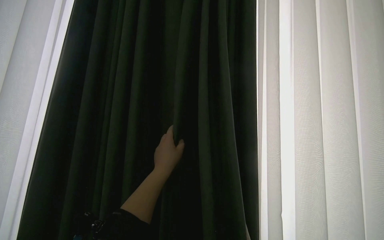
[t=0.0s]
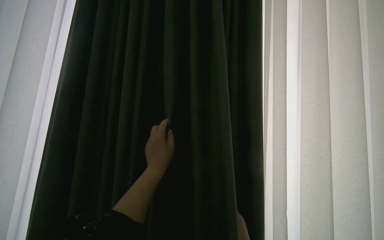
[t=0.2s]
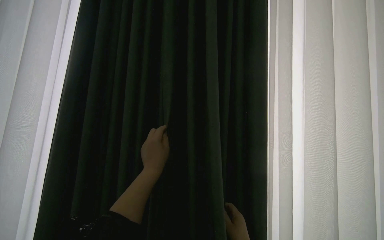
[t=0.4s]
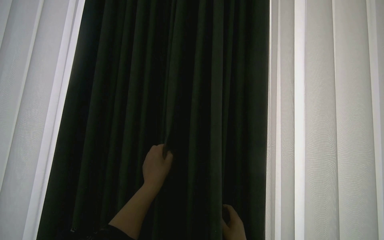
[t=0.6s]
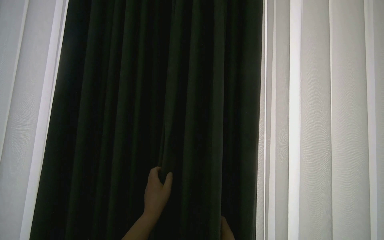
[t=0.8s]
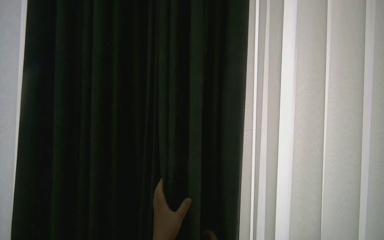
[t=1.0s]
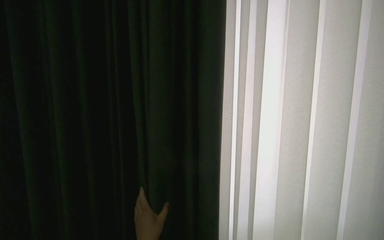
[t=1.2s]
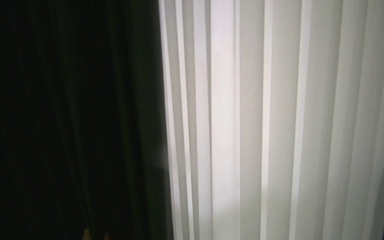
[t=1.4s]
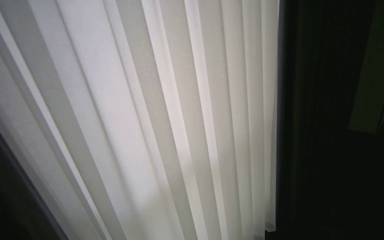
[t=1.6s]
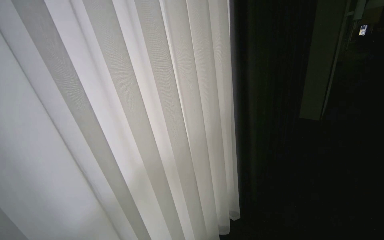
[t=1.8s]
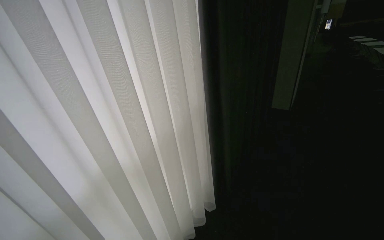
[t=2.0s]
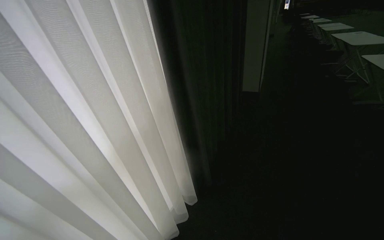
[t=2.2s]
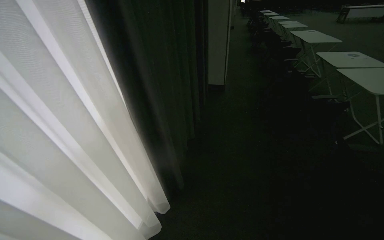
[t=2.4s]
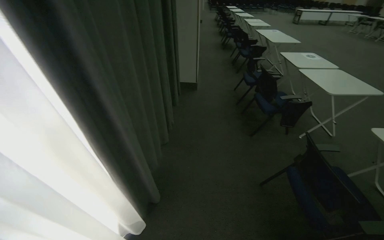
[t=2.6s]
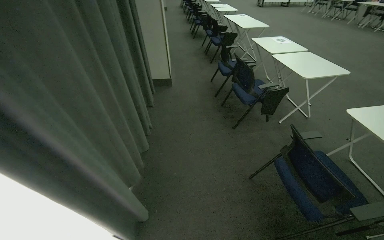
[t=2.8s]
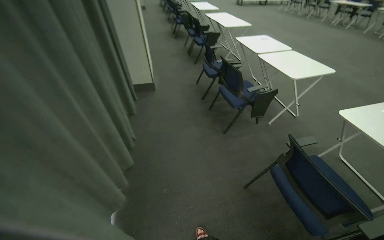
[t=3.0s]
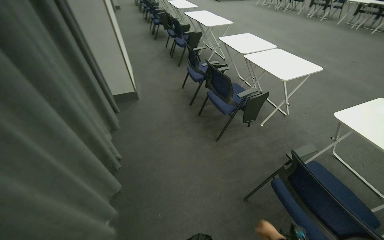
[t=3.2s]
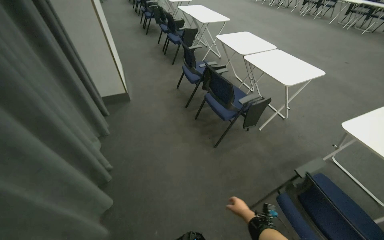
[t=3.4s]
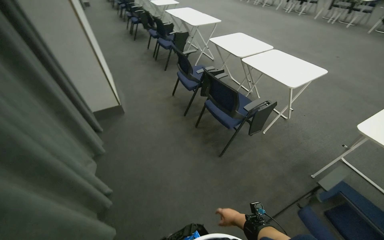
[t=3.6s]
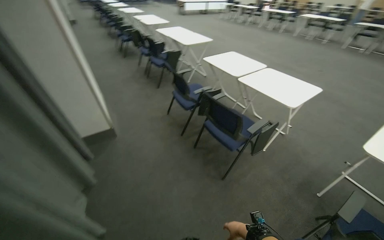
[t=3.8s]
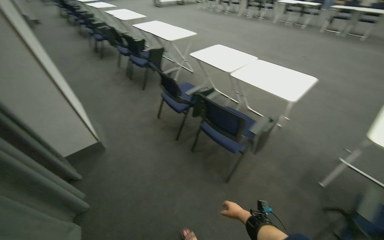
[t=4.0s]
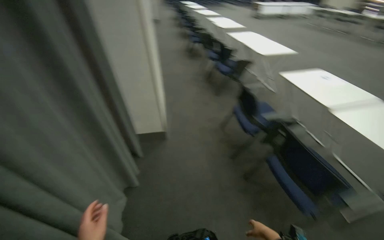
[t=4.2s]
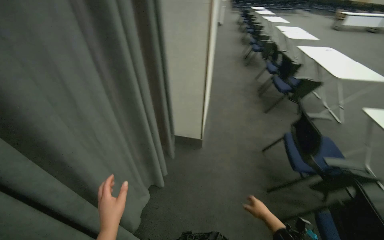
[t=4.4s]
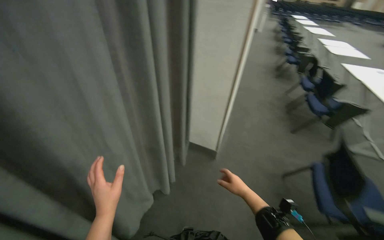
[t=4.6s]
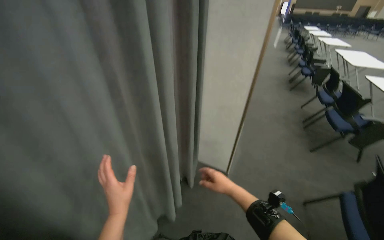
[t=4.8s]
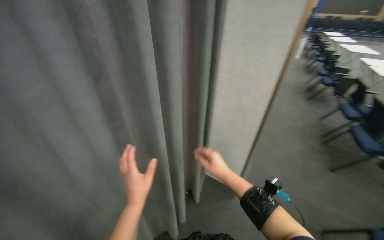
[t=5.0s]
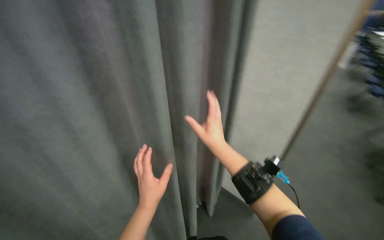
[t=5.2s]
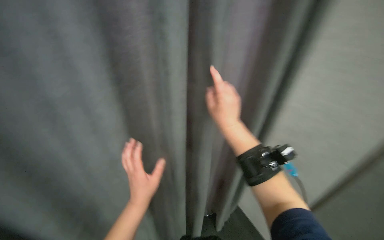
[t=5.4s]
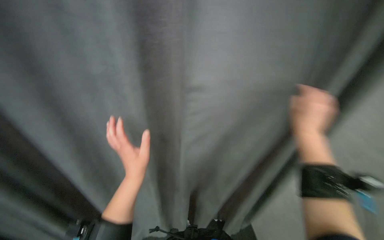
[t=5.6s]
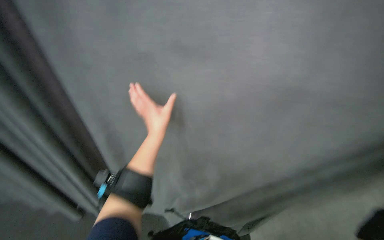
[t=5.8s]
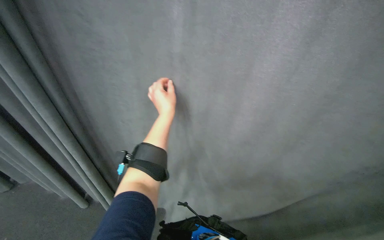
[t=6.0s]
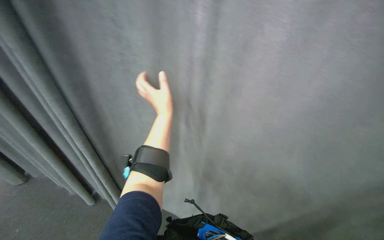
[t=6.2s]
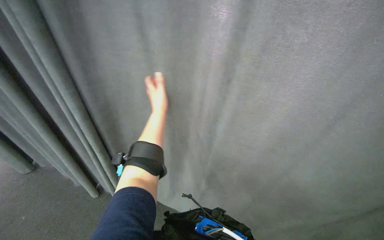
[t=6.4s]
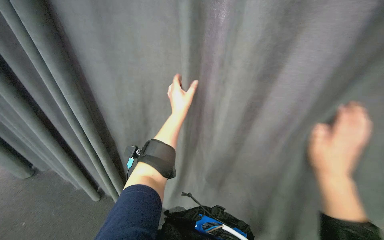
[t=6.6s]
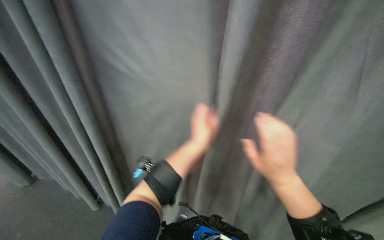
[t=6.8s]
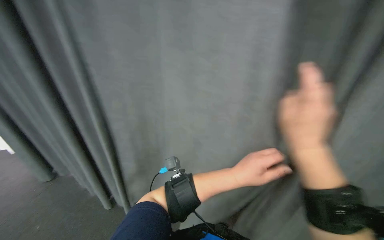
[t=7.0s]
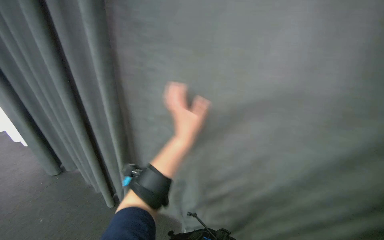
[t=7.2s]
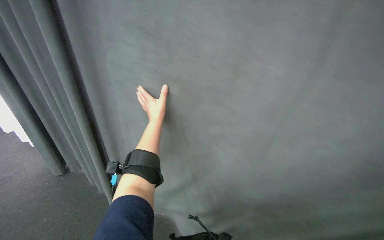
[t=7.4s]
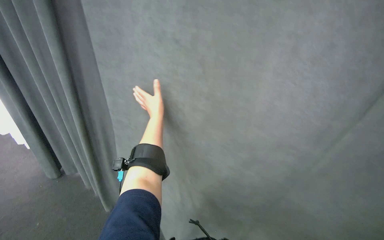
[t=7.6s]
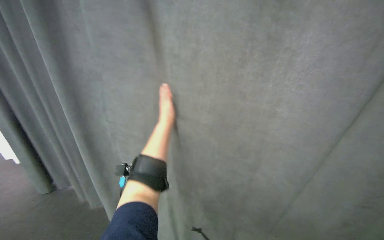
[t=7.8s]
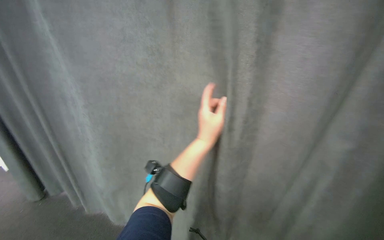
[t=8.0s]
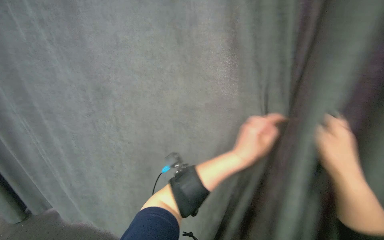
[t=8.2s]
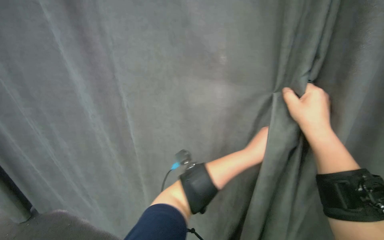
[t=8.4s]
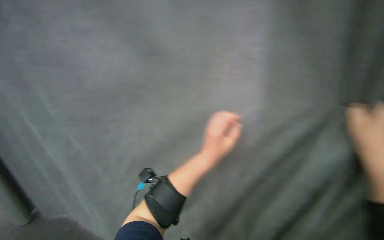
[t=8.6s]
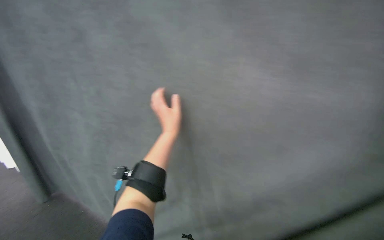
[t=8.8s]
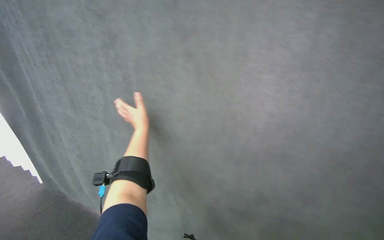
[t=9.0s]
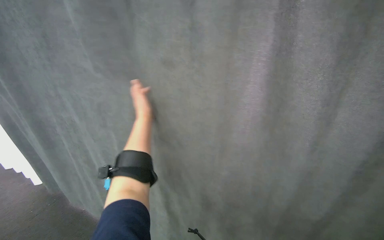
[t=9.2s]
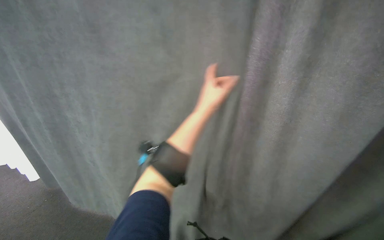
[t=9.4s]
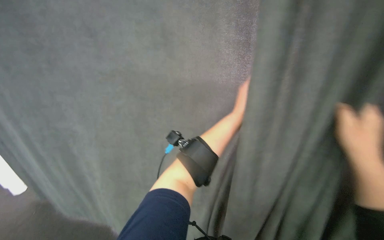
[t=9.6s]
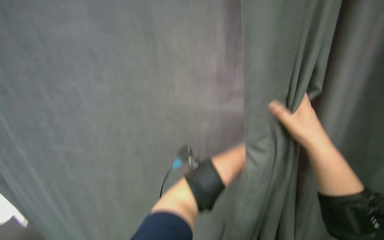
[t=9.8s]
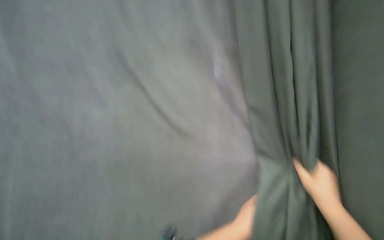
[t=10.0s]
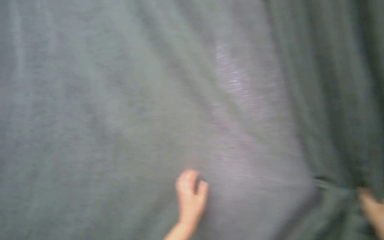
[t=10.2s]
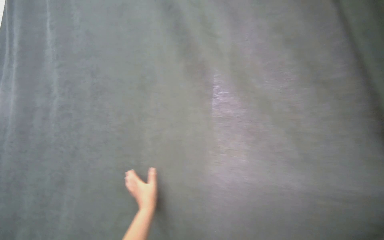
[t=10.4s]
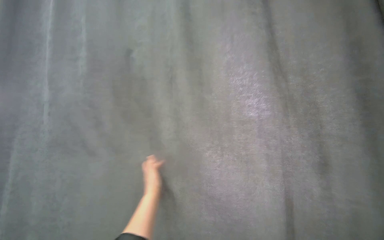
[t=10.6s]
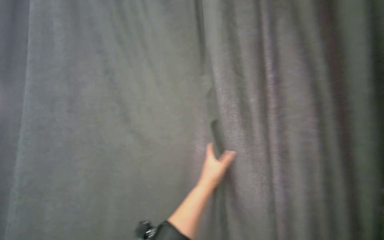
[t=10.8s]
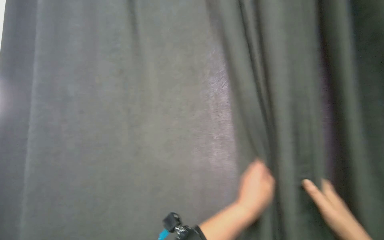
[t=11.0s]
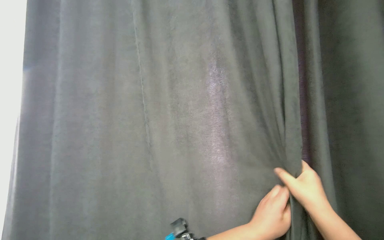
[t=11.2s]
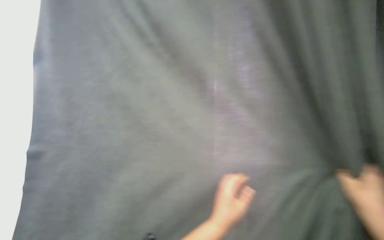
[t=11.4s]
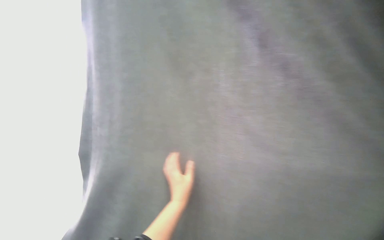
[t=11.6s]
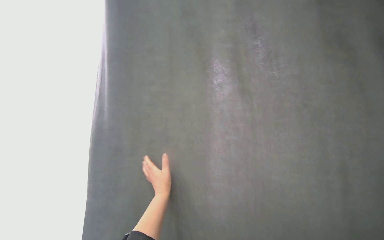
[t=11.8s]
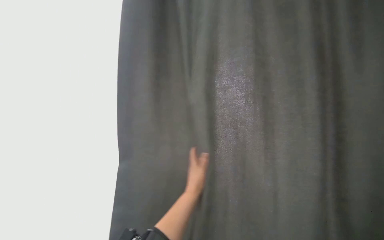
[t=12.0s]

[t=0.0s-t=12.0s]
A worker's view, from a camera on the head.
Job: organizing items.
The whole recording: Pulling room curtains. The worker pulls and adjusts the grey and white curtains across the window.
t=1.6s to t=3.0s: The camera travels about 80 cm. The wearer looks approximately 55 degrees further to the right. The wearer looks about 15 degrees further downward.
t=3.0s to t=4.4s: The camera travels roughly 1 m. The head rotates some 25 degrees to the left.
t=4.4s to t=6.0s: The camera is carried some 40 cm. The head turns to the left by some 35 degrees. The wearer looks about 20 degrees further upward.
t=6.0s to t=7.6s: The left hand goes to the right and returns, about 15 cm each way.
t=7.6s to t=9.0s: The wearer's head swings some 25 degrees to the right. The wearer looks about 30 degrees further upward.

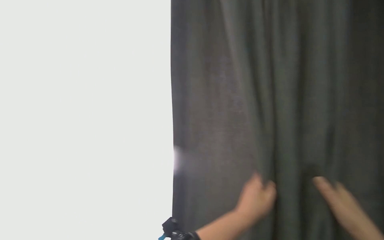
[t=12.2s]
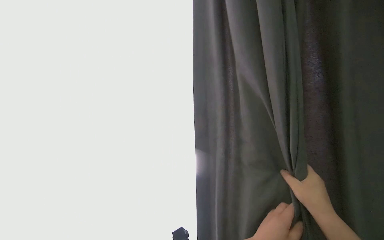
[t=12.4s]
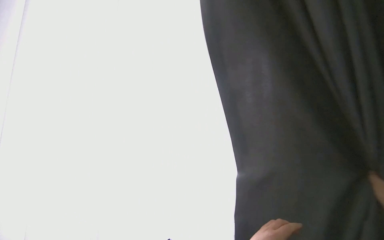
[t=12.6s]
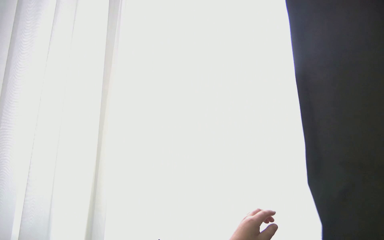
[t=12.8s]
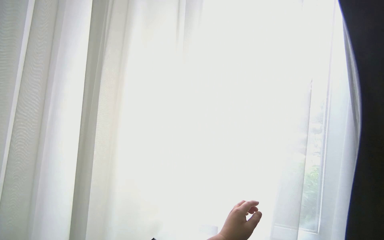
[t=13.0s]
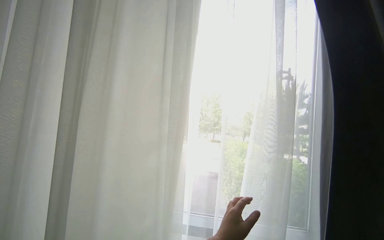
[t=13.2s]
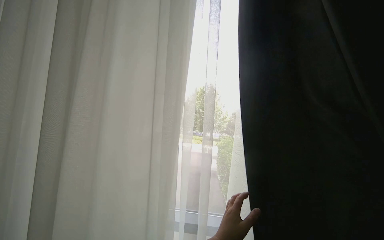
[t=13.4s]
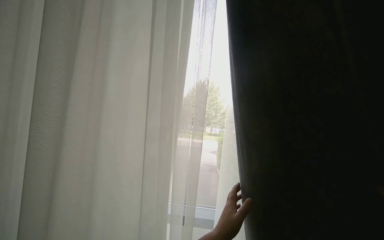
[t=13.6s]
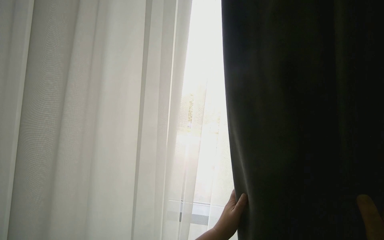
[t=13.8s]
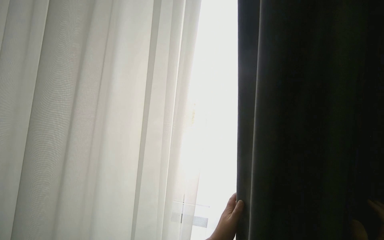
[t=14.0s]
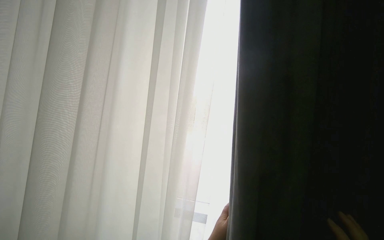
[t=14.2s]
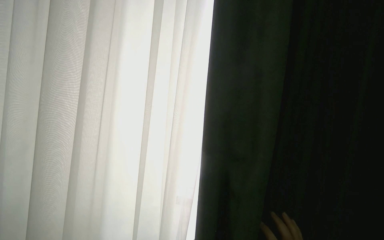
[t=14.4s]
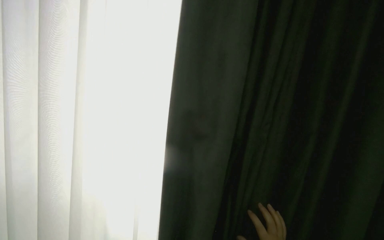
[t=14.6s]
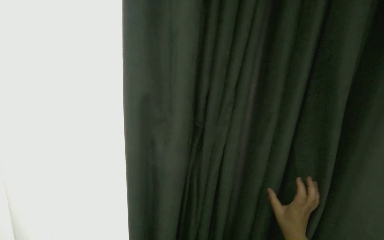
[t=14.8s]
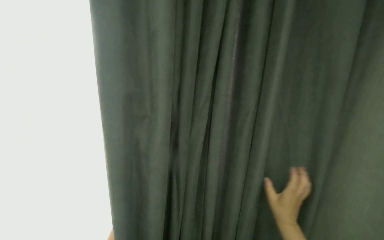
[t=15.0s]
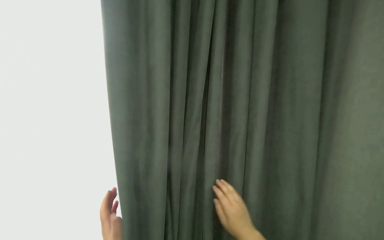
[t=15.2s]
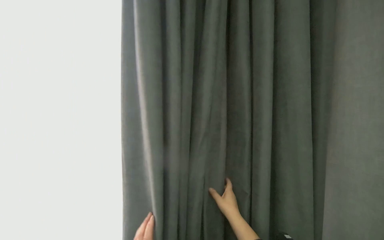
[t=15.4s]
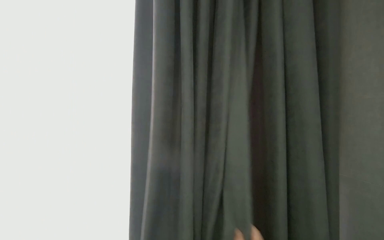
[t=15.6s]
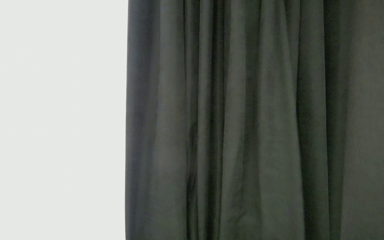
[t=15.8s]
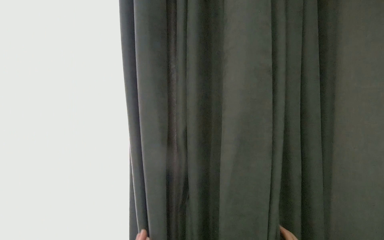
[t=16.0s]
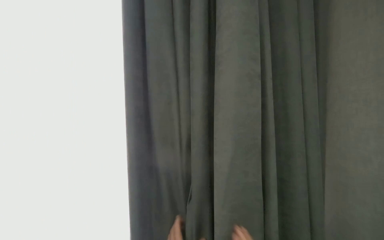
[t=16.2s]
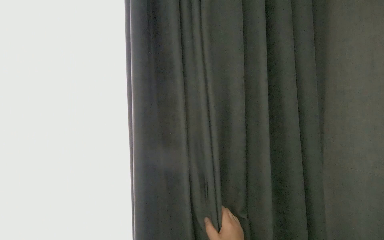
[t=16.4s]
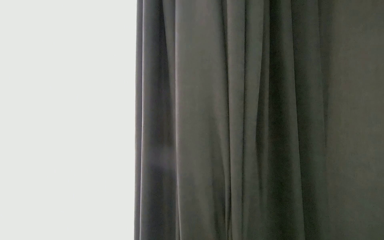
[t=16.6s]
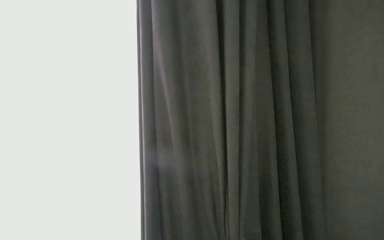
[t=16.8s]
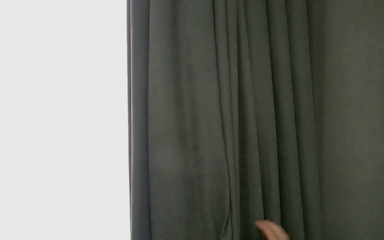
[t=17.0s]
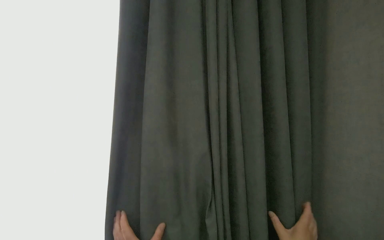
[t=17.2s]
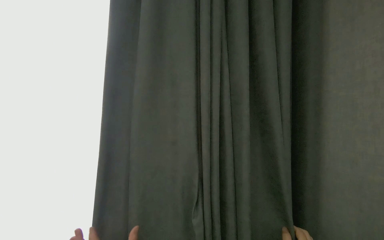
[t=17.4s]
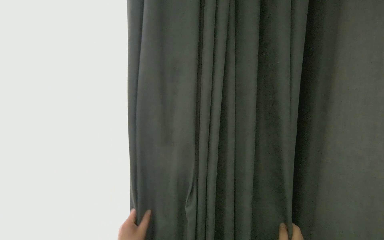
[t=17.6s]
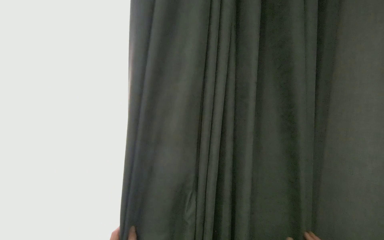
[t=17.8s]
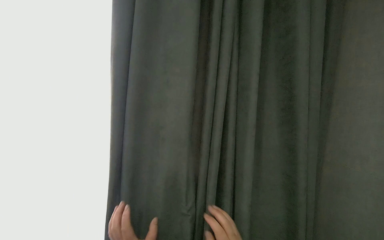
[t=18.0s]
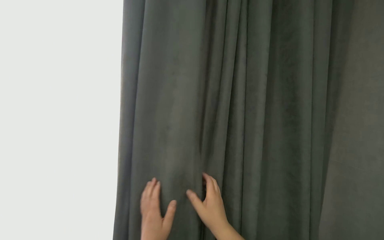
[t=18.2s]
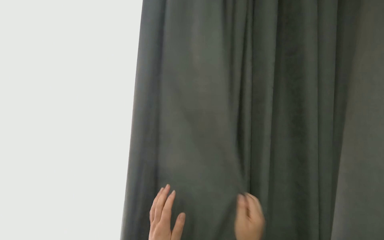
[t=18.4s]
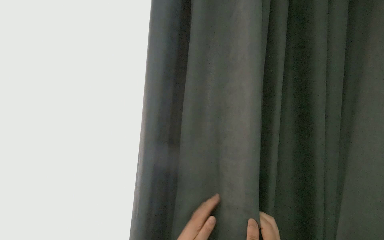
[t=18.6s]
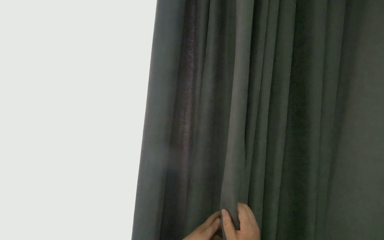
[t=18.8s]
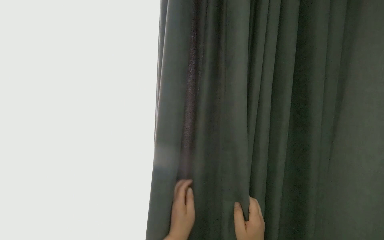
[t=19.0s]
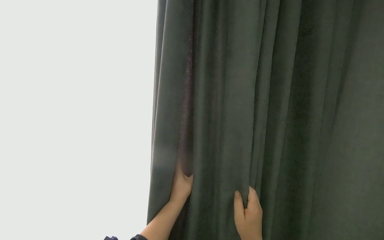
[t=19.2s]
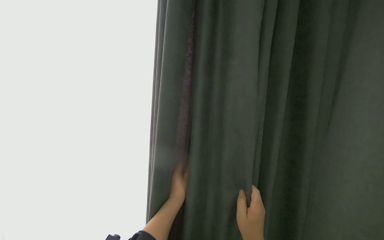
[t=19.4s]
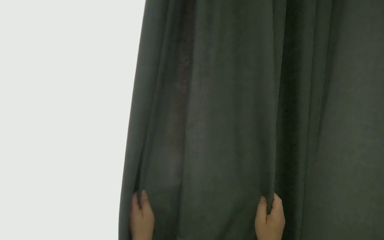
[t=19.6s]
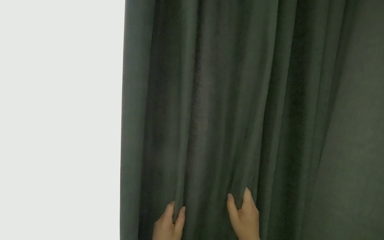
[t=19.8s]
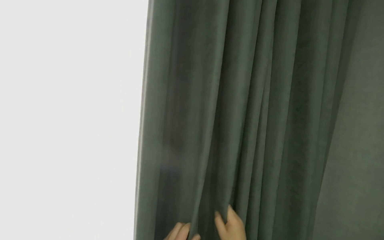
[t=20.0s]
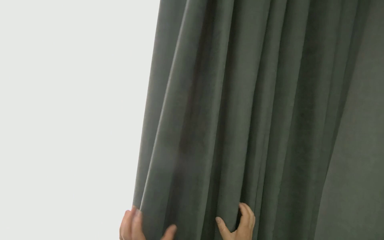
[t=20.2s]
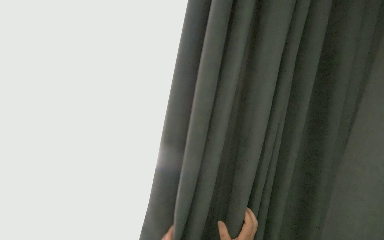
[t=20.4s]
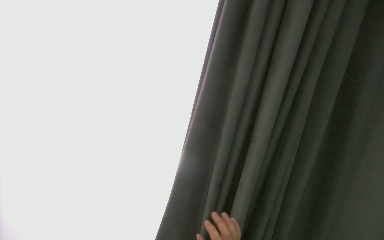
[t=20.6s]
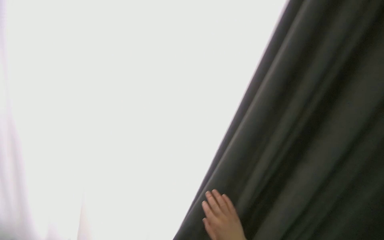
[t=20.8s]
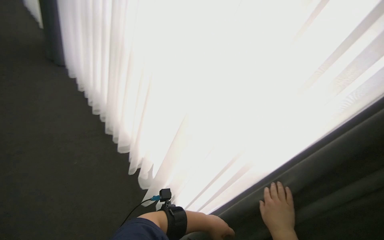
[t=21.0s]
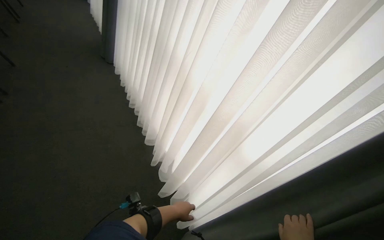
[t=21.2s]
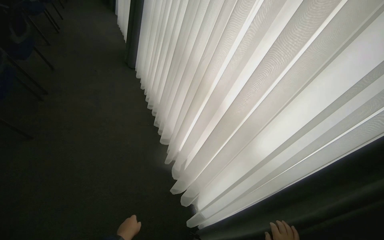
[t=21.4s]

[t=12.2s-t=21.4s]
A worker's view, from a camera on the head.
Job: organizing items.
The whole recording: Pulling room curtains. The worker pulls and adjusts the grey and white curtains across the window.
t=19.8s to t=21.4s: The head turns to the left by approximately 25 degrees.
